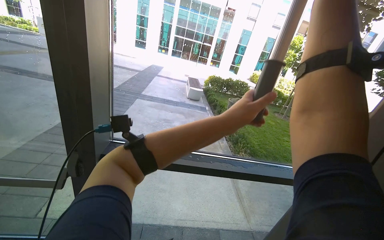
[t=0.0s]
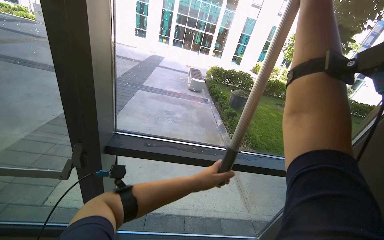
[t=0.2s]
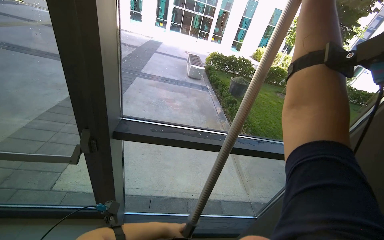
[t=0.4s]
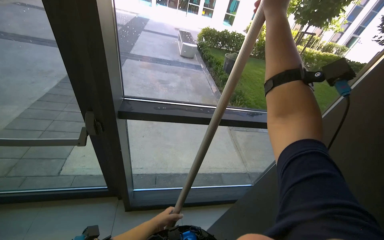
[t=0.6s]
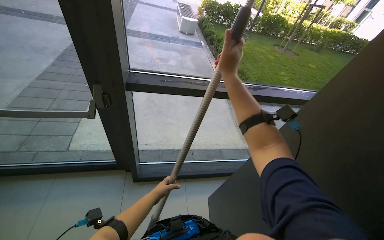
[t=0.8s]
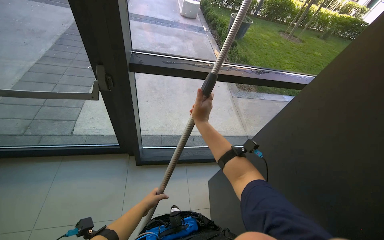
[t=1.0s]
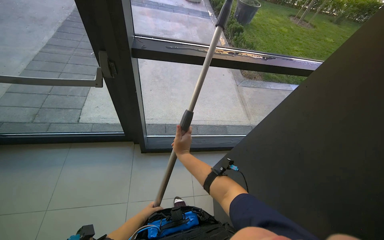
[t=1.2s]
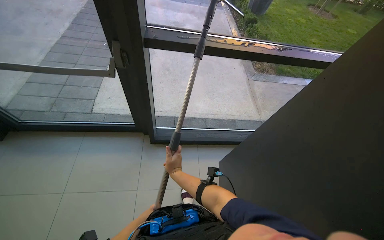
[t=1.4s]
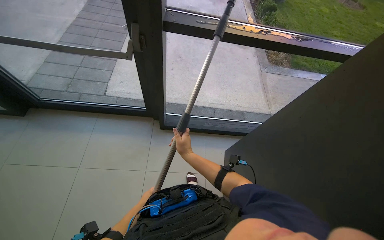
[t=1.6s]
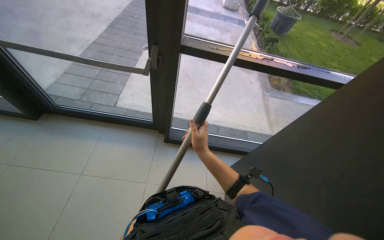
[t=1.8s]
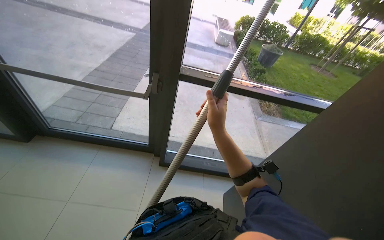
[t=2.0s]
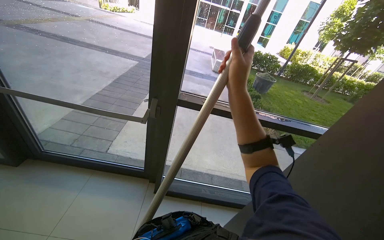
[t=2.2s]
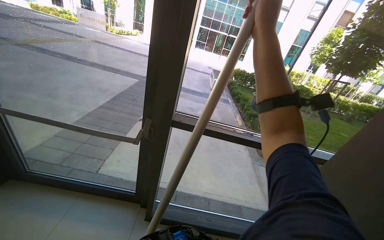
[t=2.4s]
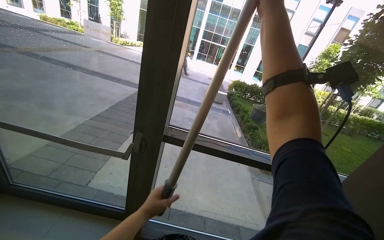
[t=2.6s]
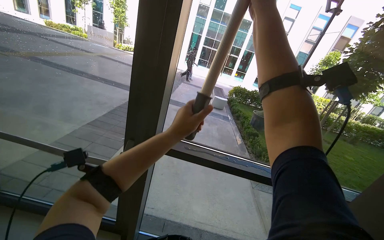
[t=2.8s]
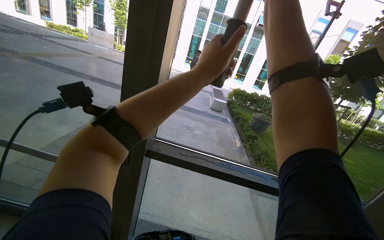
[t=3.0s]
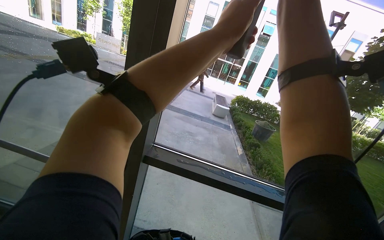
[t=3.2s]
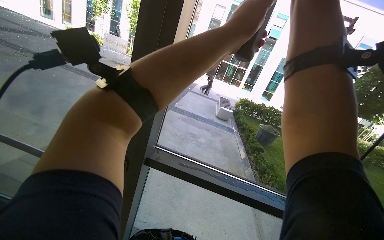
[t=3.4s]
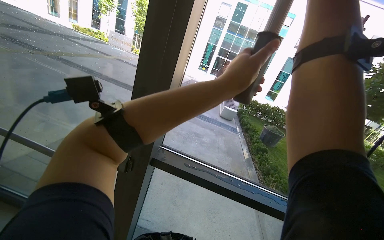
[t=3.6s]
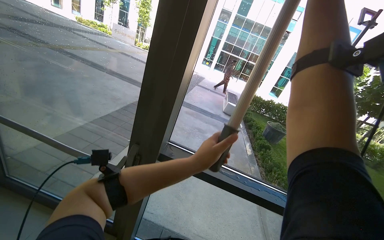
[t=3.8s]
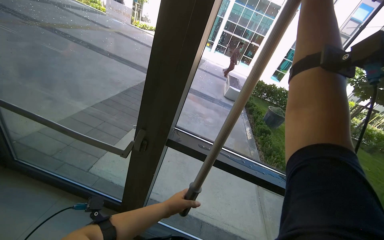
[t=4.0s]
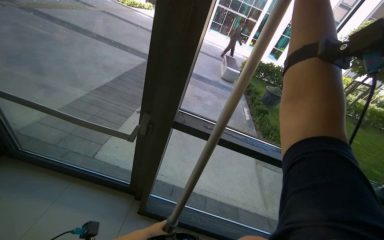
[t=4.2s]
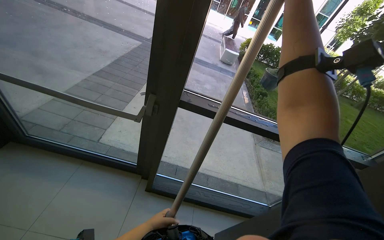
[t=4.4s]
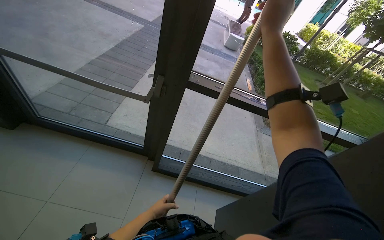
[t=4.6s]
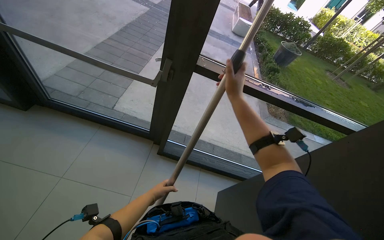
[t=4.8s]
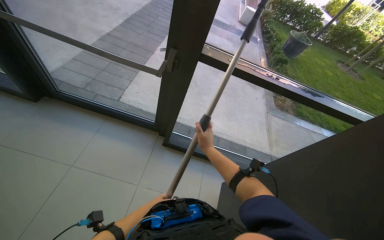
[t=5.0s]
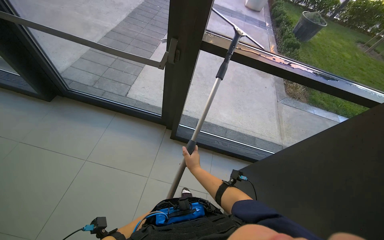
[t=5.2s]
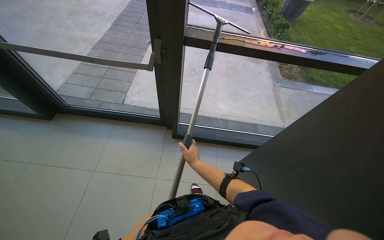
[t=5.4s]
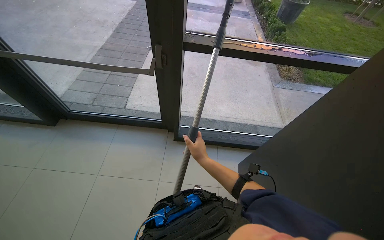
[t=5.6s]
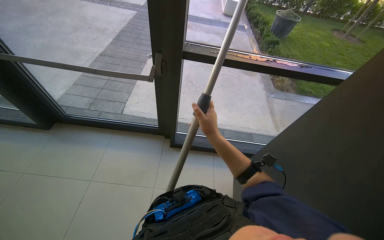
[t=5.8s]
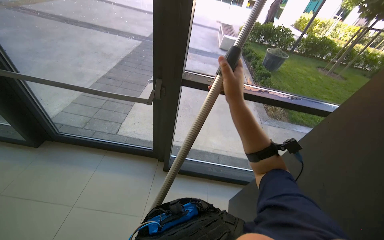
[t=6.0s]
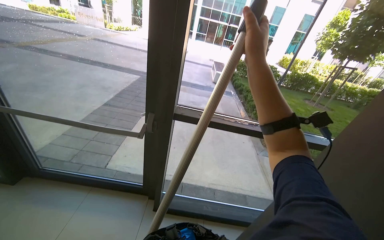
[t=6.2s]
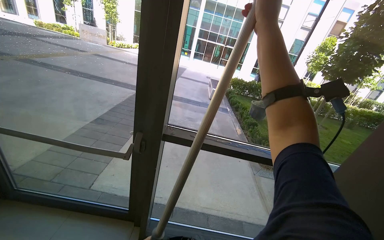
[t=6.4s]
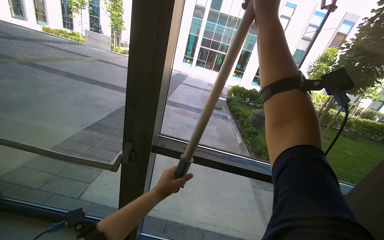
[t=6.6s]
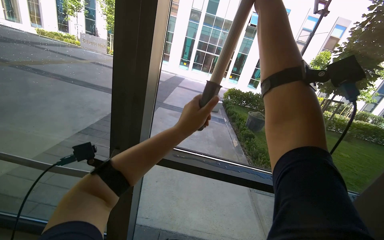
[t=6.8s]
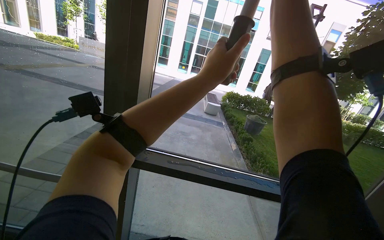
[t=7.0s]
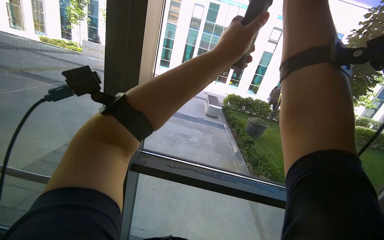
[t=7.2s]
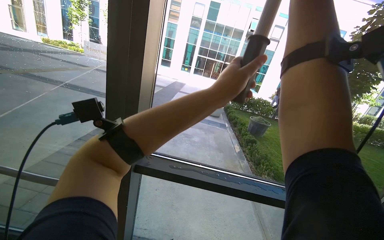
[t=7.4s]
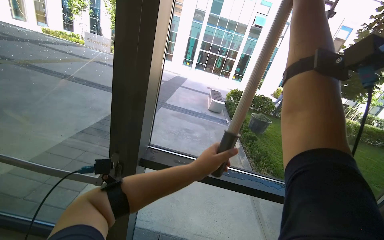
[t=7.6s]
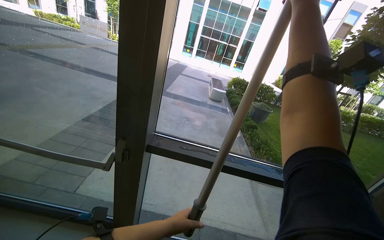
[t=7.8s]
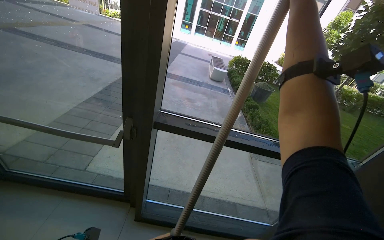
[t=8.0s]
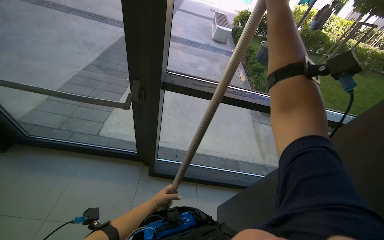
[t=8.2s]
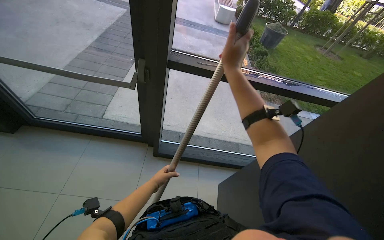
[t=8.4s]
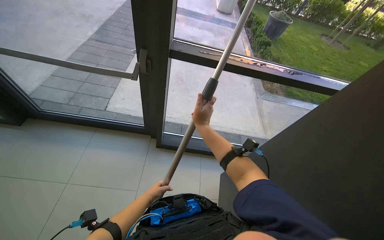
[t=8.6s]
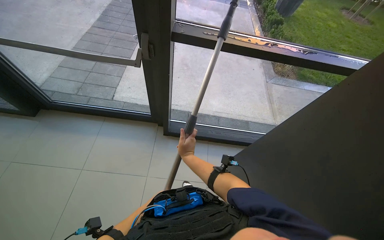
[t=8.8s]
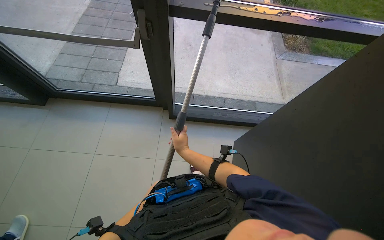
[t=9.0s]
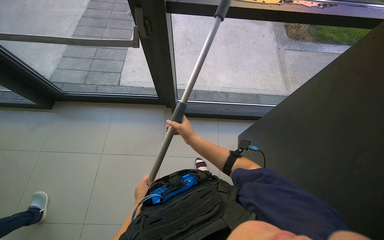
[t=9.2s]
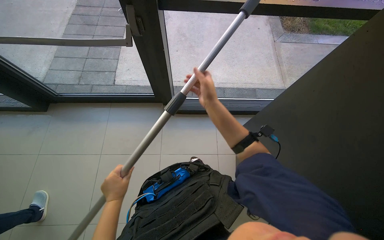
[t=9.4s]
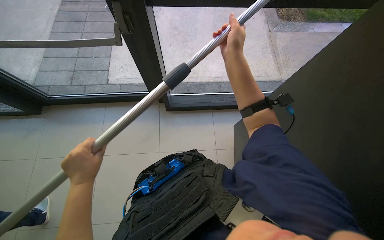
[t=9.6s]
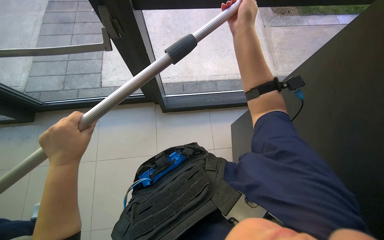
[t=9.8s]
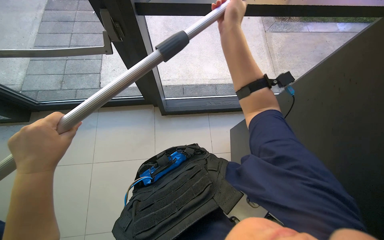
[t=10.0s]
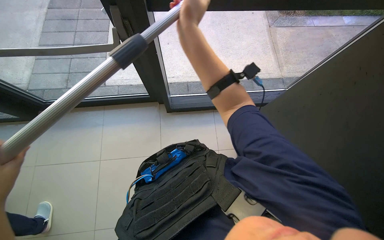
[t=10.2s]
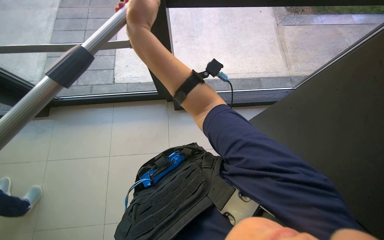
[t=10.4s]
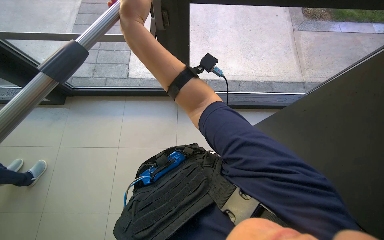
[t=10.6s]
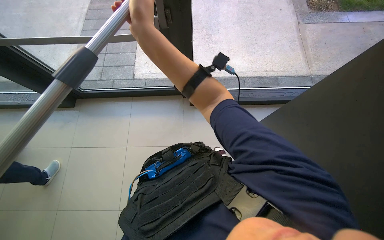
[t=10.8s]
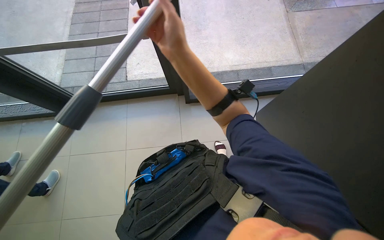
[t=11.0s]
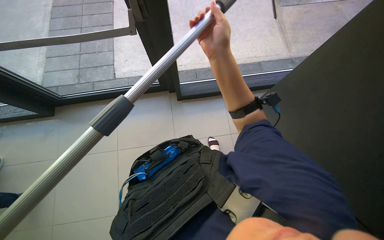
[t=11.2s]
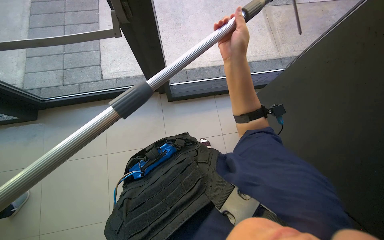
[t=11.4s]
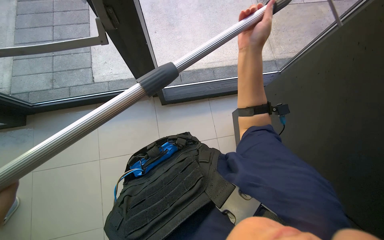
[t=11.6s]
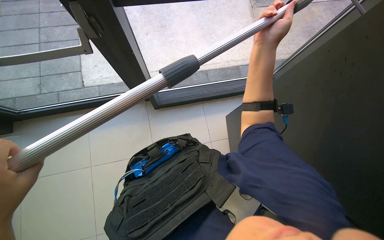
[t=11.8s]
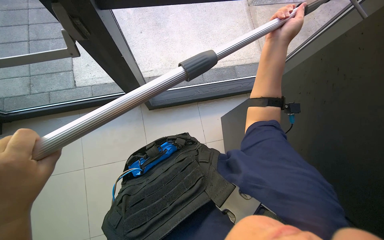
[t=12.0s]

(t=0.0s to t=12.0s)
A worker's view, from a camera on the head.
Job: cleaning windows.
The whole recording: Cleaning building windows. The worker cleans large building windows using a pole with a squeegee and wipes the window frames with a cloth.
t=0.0s - t=1.6s: The camera pitches downward, by about 35 degrees. The left hand shifts about 1 m down the picture and to the left.
t=1.6s - t=3.0s: The camera pitches upward, by about 40 degrees.
t=3.0s - t=4.4s: The wearer looks roughly 20 degrees further downward.
t=6.0s - t=7.6s: The view tips upward by roughly 20 degrees. The right hand goes some 50 cm up the picture and to the right.
t=7.6s - t=9.0s: The view tilts some 45 degrees downward.
t=9.0s - t=10.4s: The right hand shifts approximately 35 cm up the picture and nearer to the camera.
t=10.4s - t=12.0s: The right hand heads to the right, covering some 50 cm.

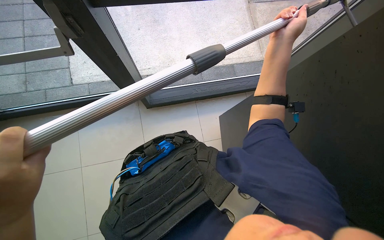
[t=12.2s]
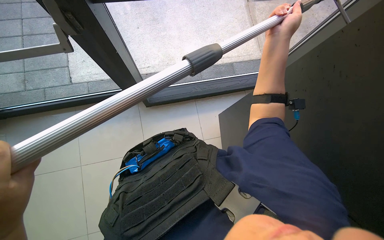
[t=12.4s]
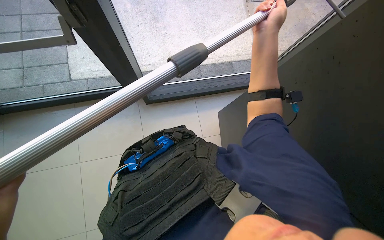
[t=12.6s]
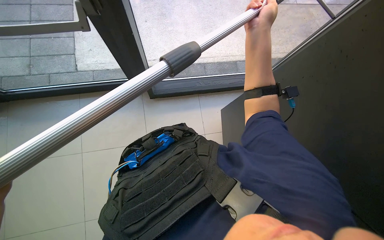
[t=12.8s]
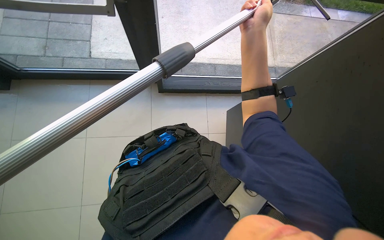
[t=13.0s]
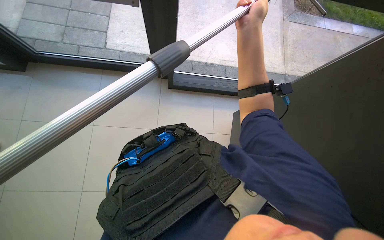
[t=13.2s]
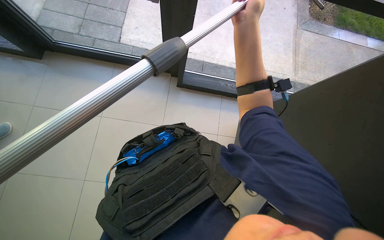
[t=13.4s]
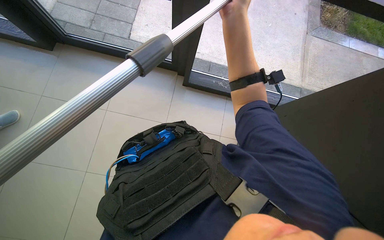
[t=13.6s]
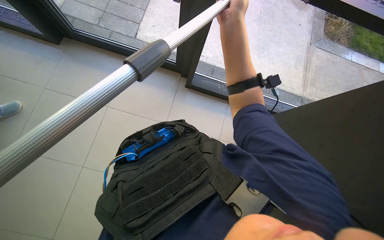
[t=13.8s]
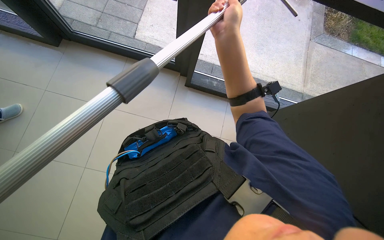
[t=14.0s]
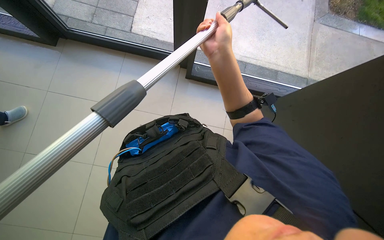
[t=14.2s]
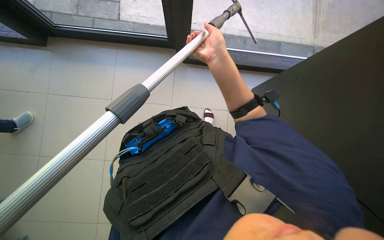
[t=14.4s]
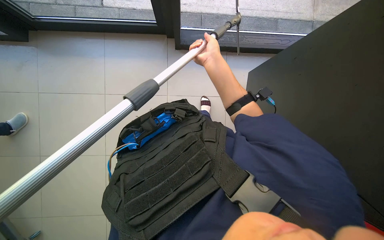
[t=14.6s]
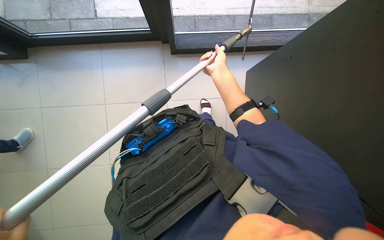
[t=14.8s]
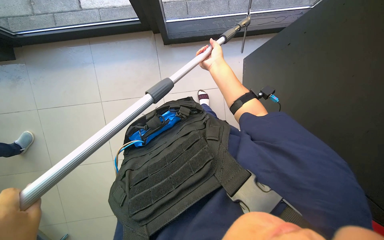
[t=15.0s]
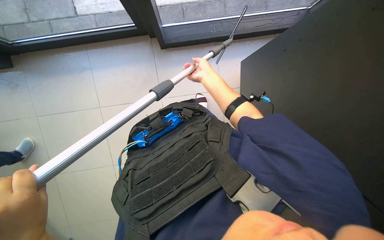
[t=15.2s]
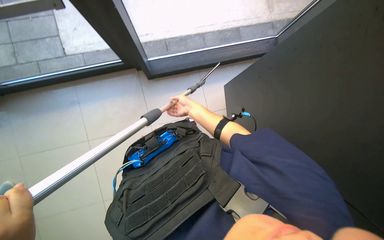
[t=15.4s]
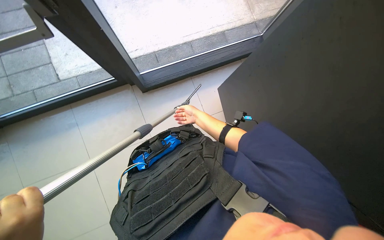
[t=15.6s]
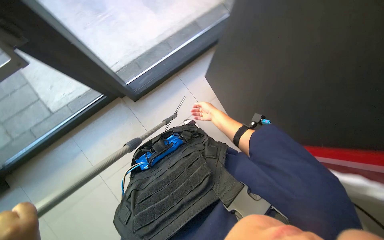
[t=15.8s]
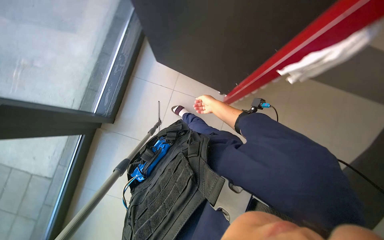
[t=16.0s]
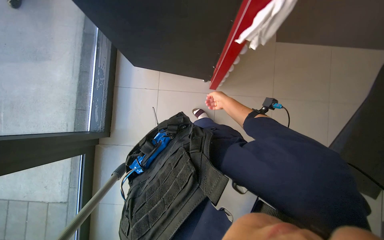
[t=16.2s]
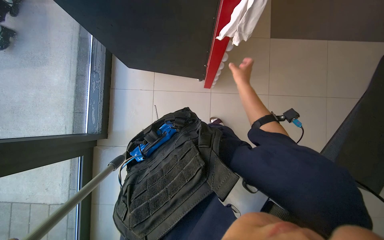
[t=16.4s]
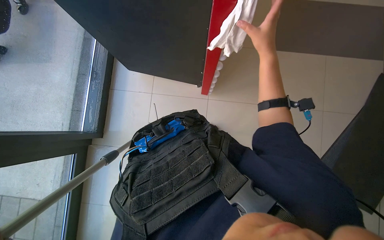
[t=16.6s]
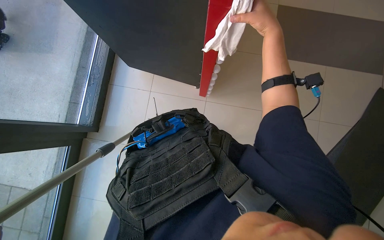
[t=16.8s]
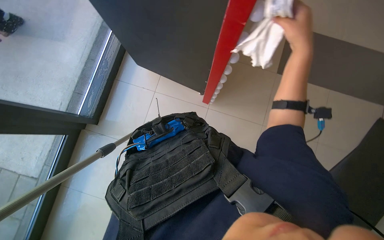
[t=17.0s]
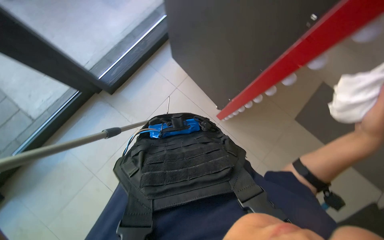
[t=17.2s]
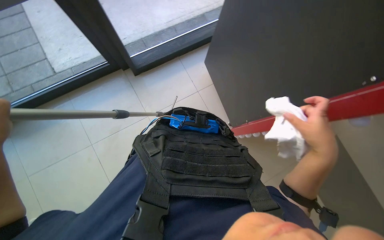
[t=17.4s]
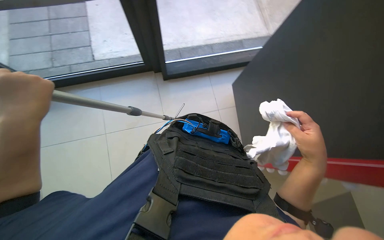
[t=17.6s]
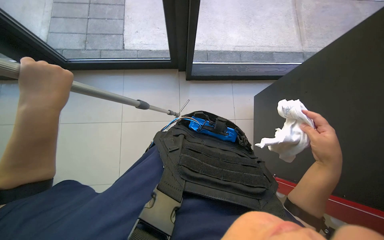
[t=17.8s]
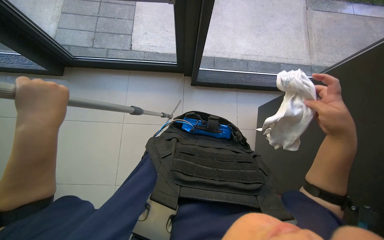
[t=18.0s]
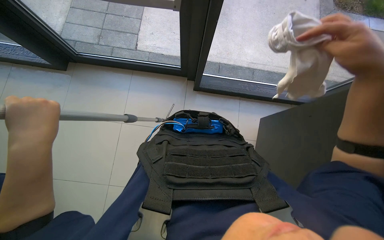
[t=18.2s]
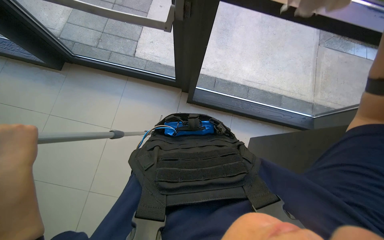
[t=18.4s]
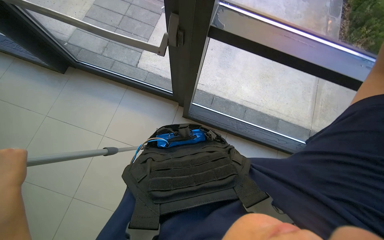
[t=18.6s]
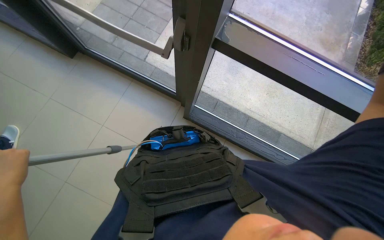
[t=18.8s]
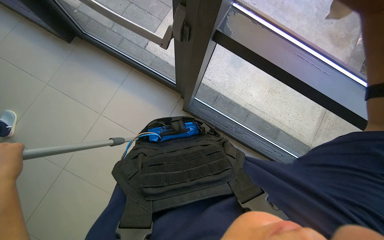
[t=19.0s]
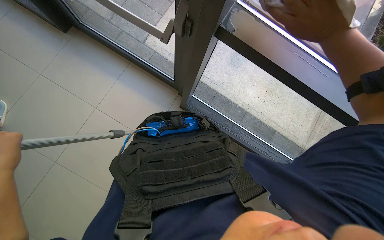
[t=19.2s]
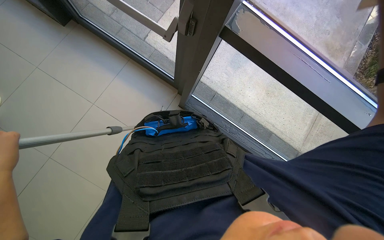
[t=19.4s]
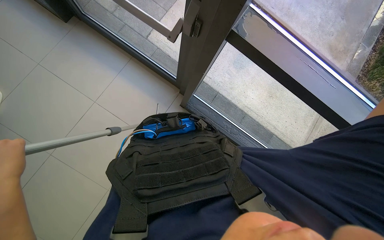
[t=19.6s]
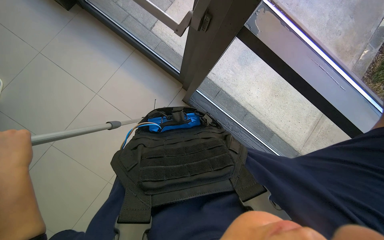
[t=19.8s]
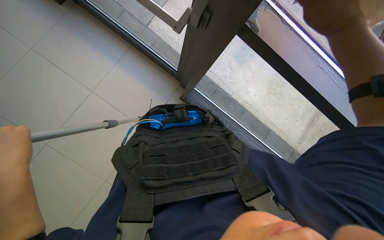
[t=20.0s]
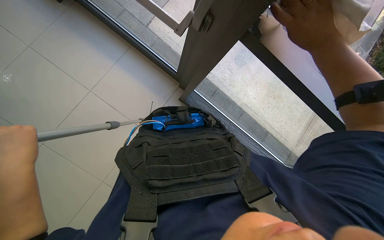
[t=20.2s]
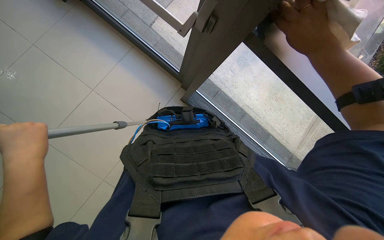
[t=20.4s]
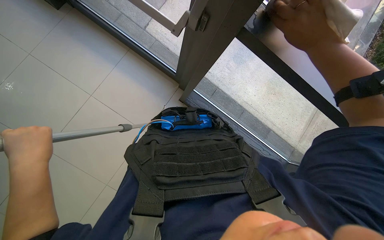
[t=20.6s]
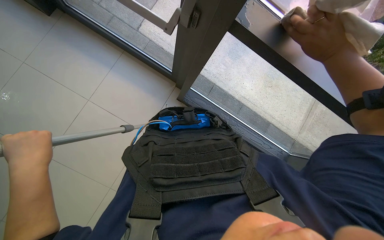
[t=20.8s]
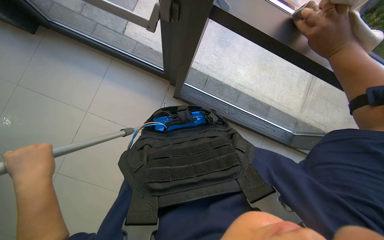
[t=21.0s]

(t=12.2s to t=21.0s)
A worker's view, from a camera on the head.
Job: cleaning windows.
The whole recording: Cleaning building windows. The worker cleans large building windows using a pole with a squeegee and wipes the window frames with a cloth.
t=12.2s - t=13.6s: The wearer looks about 20 degrees further to the left. The wearer looks some 15 degrees further downward. The right hand travels to the left by roughly 30 cm.
t=13.6s - t=15.2s: The view tips downward by roughly 15 degrees. The right hand goes about 35 cm down the picture and farther from the camera.
t=15.2s - t=16.6s: The scene turns approximately 70 degrees counterclockwise in the picture.
t=16.6s - t=18.0s: The view tips upward by about 15 degrees. The scene rotates clockwise by some 85 degrees.
t=18.0s - t=19.6s: Everything in view rotates about 30 degrees clockwise.
